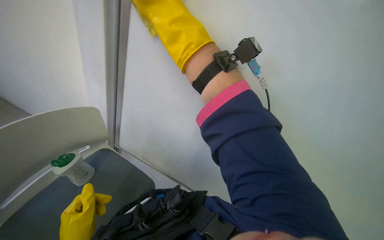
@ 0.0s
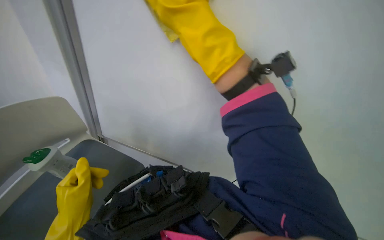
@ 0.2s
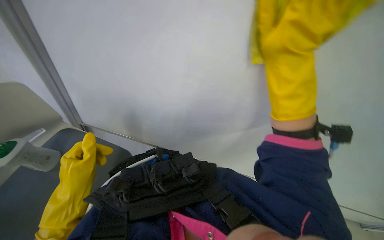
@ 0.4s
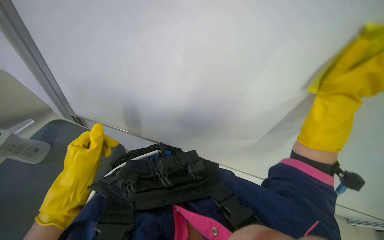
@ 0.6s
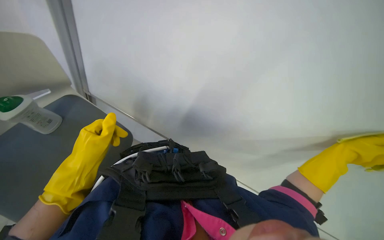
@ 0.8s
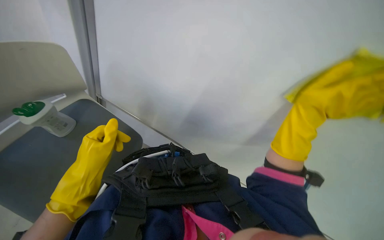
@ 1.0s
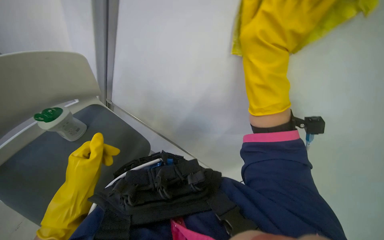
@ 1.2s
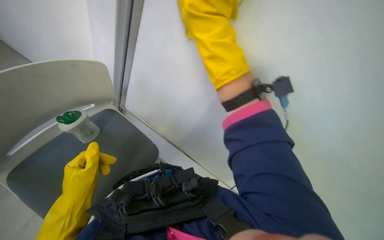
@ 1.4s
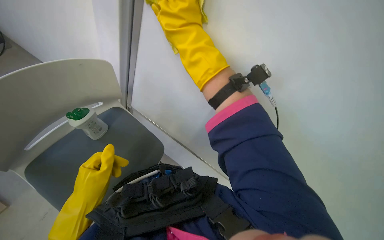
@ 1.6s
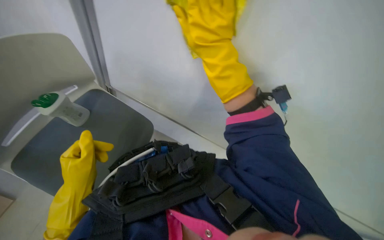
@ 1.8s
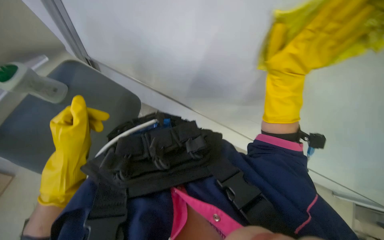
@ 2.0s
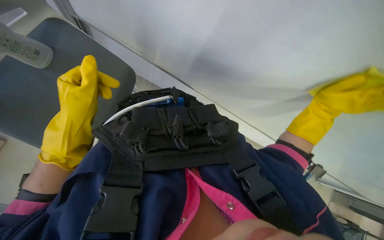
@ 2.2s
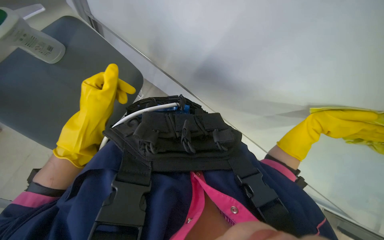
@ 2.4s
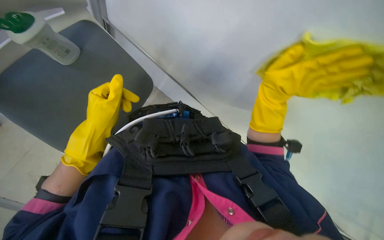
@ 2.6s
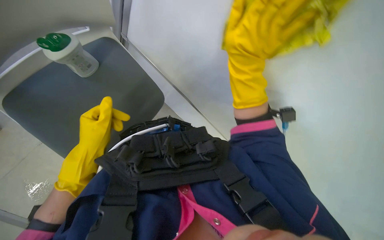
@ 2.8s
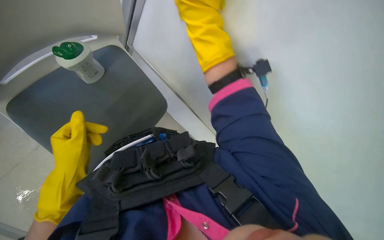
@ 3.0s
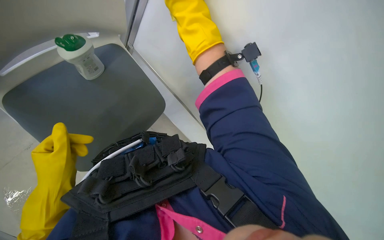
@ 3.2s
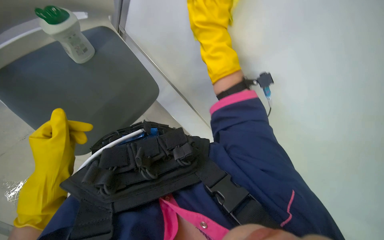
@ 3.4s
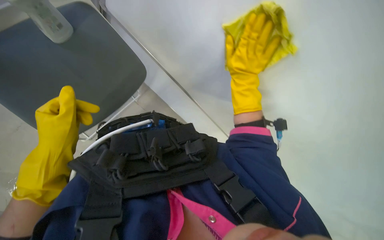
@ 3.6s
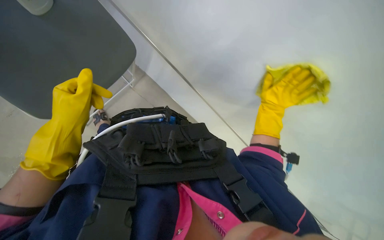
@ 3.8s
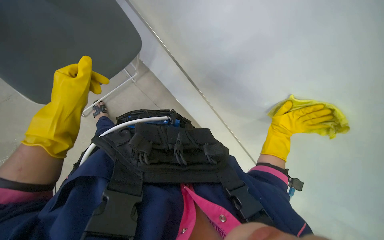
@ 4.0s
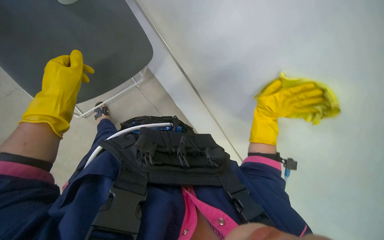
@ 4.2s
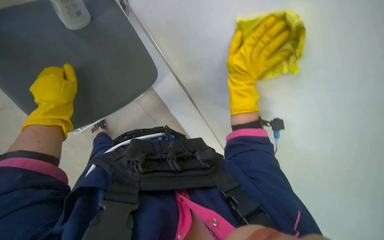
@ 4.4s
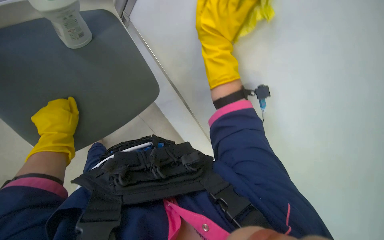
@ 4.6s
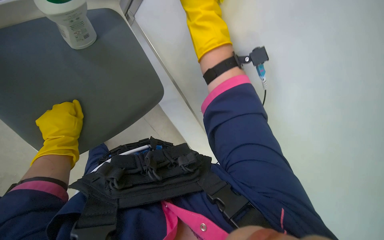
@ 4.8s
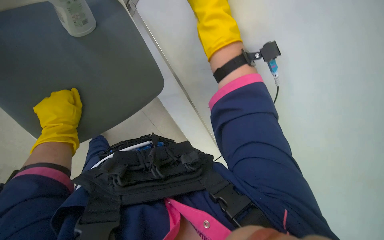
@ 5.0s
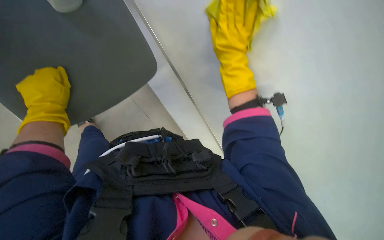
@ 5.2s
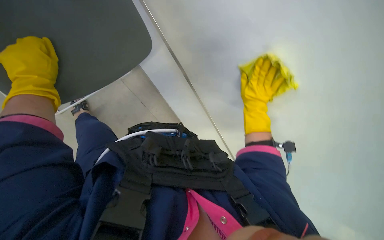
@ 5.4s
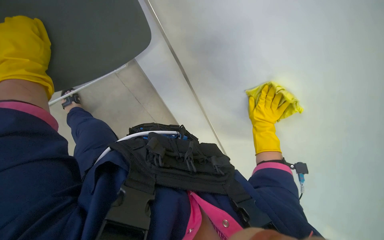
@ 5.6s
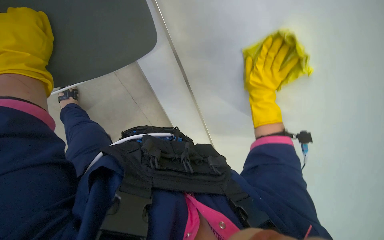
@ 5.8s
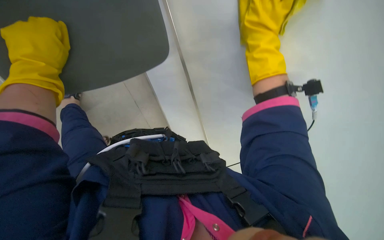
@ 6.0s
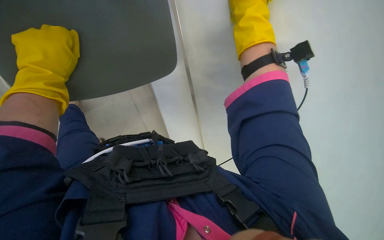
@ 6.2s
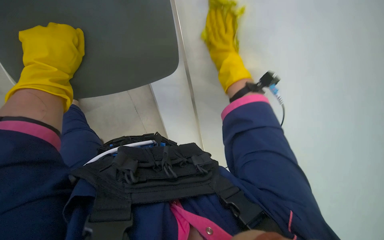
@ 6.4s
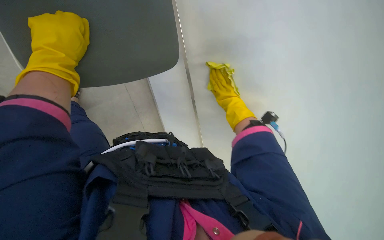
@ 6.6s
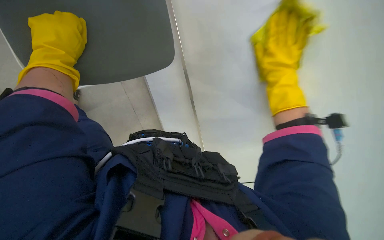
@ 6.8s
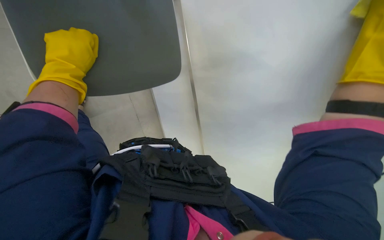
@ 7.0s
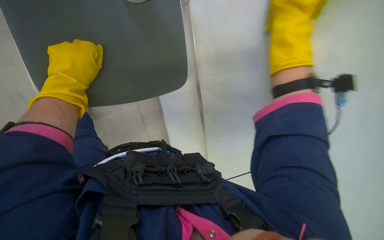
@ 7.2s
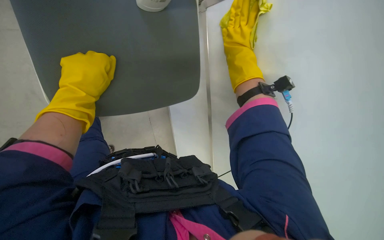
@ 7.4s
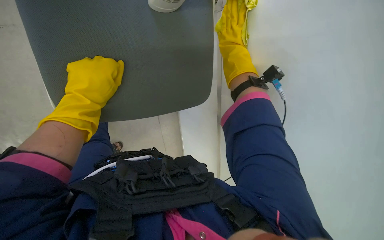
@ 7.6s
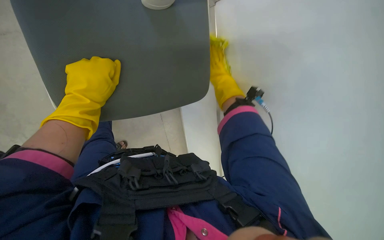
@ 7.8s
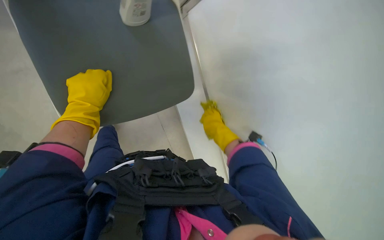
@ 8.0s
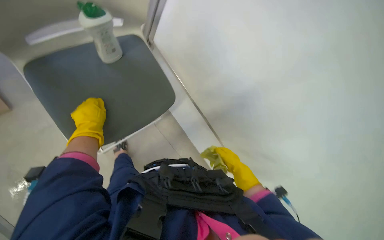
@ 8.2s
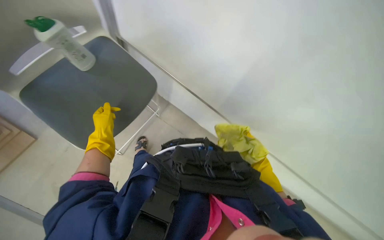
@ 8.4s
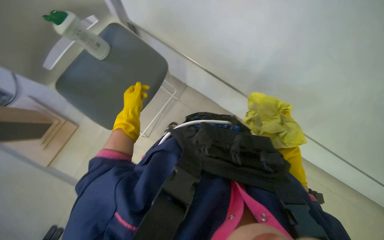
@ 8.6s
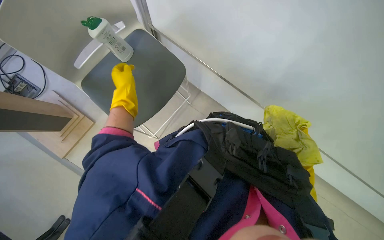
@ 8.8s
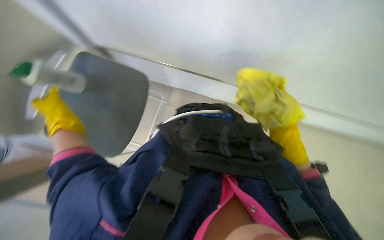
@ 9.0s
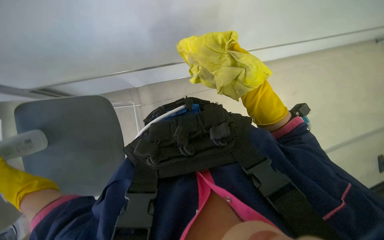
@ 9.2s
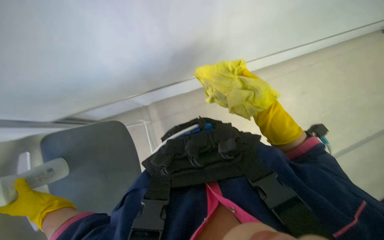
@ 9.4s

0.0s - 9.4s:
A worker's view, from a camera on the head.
Job: wiping surfaces.
The whole recording: Cleaning white cabinet/wall. The worker wipes the white cabinet and its metal rail with a yellow cloth.
1.6s - 3.2s: The head rotates about 25 degrees to the right. The view tips downward by roughly 15 degrees. Both hands move up the picture, some 15 cm. The right hand goes to the right and returns, some 30 cm each way.
3.2s - 4.8s: The wearer's head swings roughly 20 degrees to the left. The right hand reaches approximately 30 cm down the picture, then returns.
4.8s - 6.2s: The right hand travels down the picture and back again, some 30 cm each way.
6.2s - 7.8s: The right hand shifts some 10 cm farther from the camera, and moves some 20 cm to the right and comes back, while the left hand goes roughly 15 cm farther from the camera.
7.8s - 9.4s: The view pans to the left by approximately 25 degrees. The left hand goes approximately 25 cm nearer to the camera and down the picture. Meanwhile the right hand travels down the picture and back again, approximately 25 cm each way.

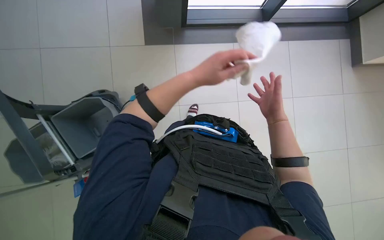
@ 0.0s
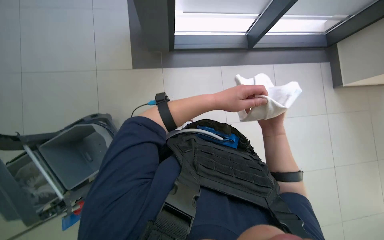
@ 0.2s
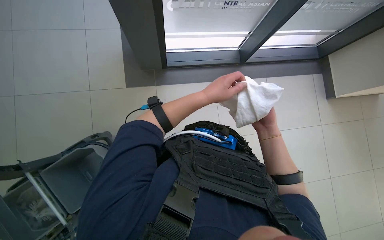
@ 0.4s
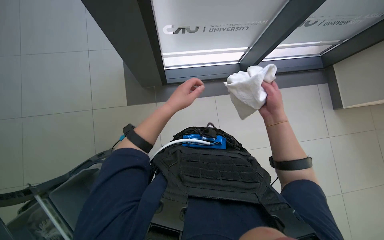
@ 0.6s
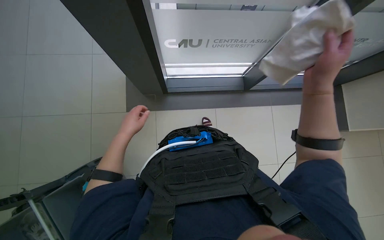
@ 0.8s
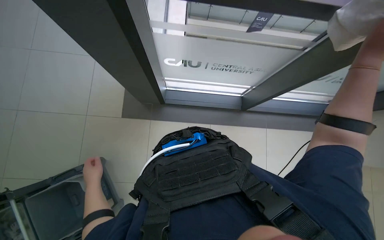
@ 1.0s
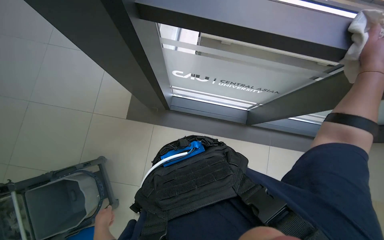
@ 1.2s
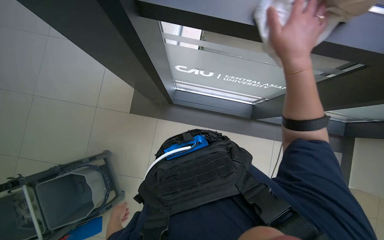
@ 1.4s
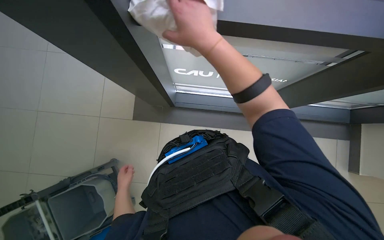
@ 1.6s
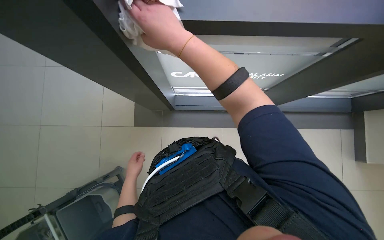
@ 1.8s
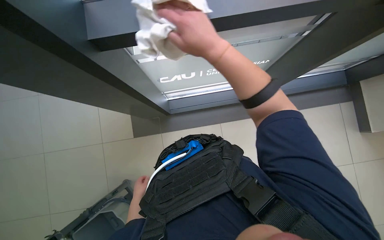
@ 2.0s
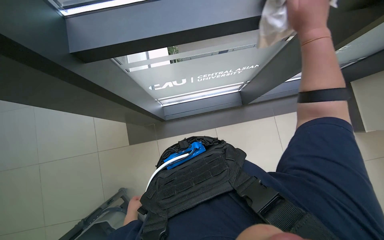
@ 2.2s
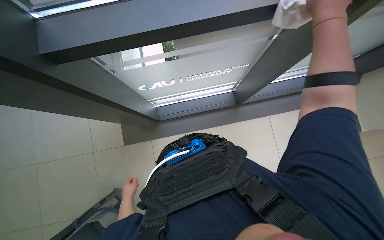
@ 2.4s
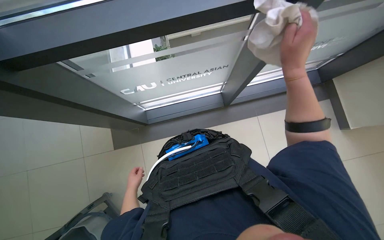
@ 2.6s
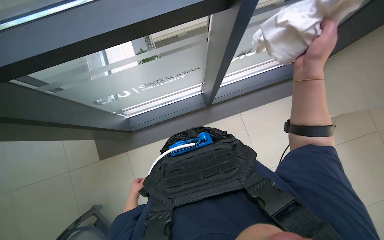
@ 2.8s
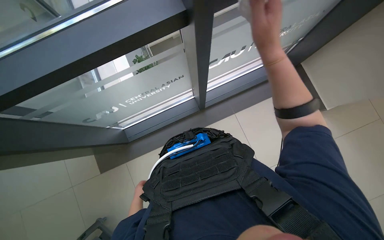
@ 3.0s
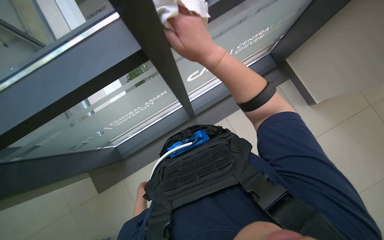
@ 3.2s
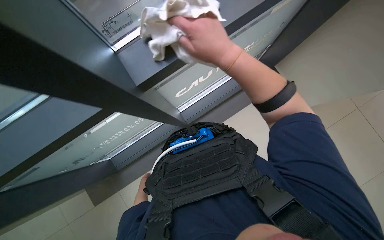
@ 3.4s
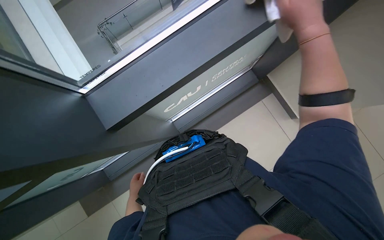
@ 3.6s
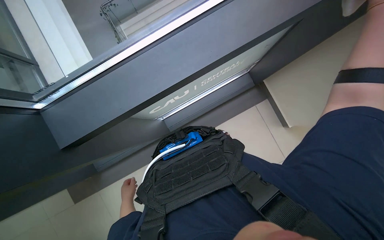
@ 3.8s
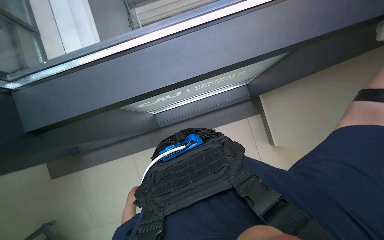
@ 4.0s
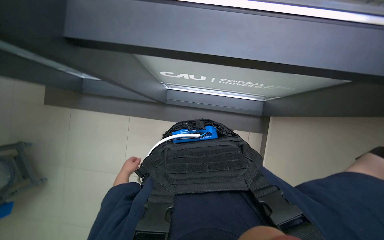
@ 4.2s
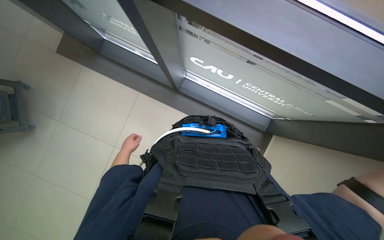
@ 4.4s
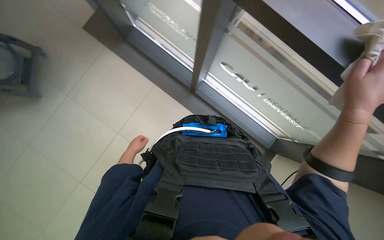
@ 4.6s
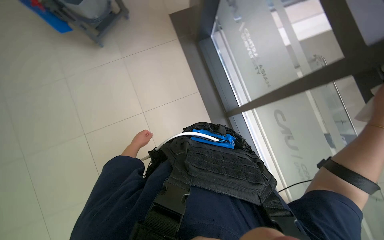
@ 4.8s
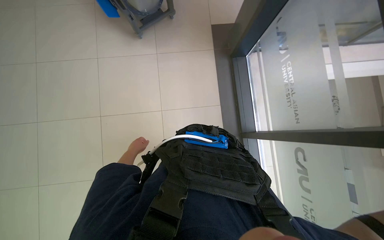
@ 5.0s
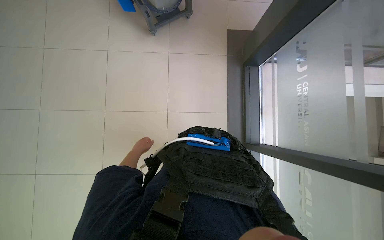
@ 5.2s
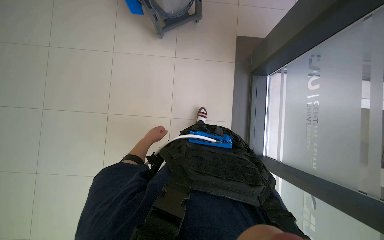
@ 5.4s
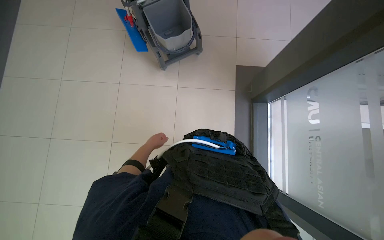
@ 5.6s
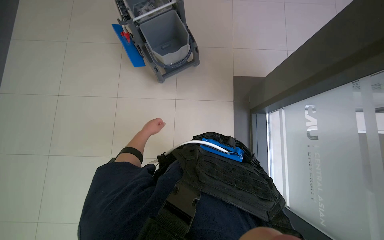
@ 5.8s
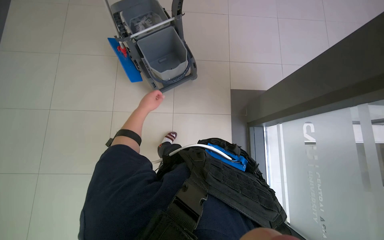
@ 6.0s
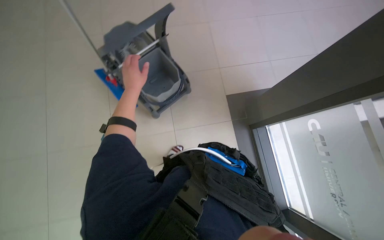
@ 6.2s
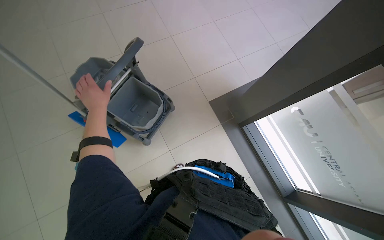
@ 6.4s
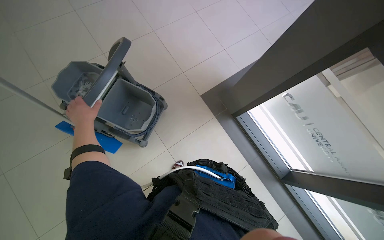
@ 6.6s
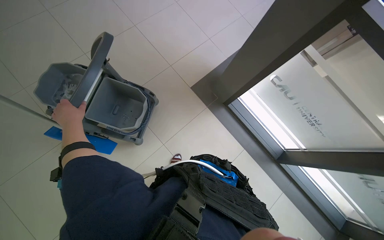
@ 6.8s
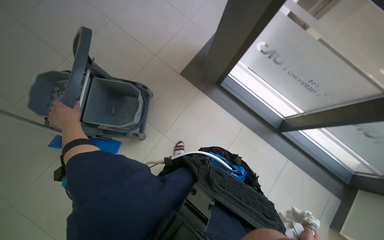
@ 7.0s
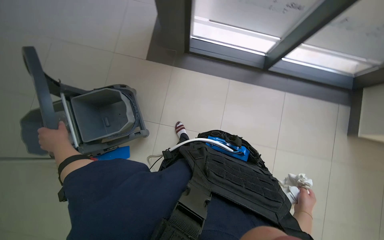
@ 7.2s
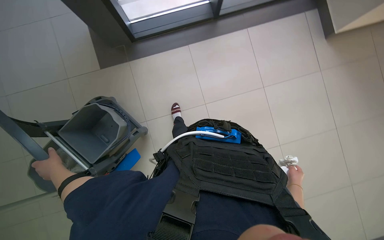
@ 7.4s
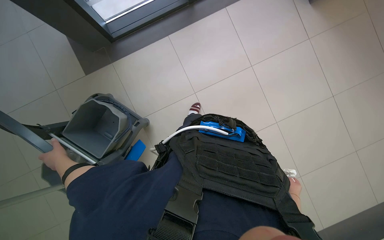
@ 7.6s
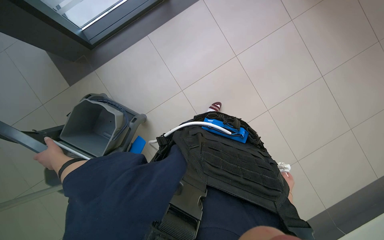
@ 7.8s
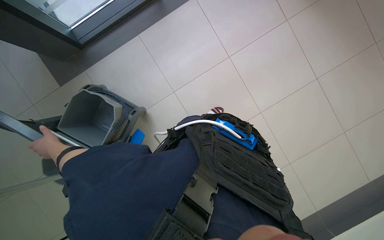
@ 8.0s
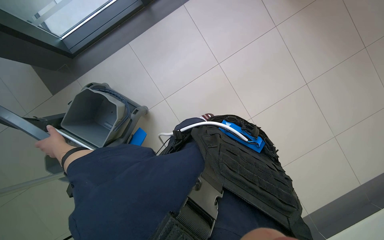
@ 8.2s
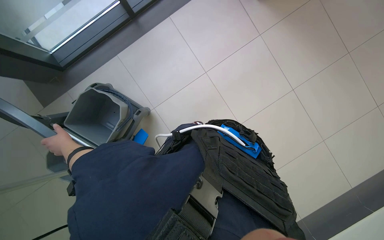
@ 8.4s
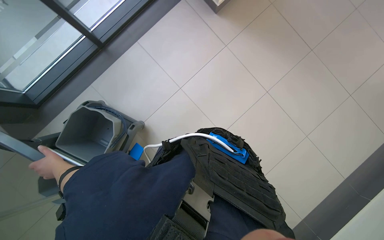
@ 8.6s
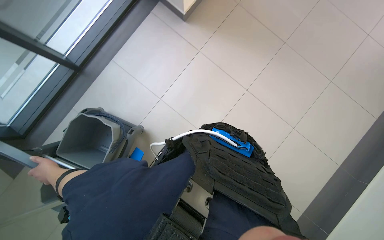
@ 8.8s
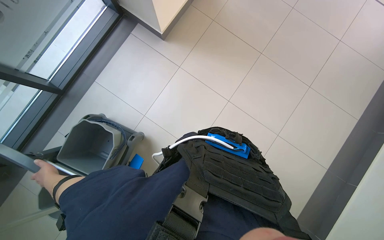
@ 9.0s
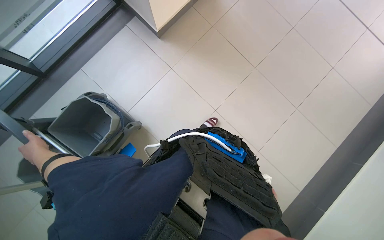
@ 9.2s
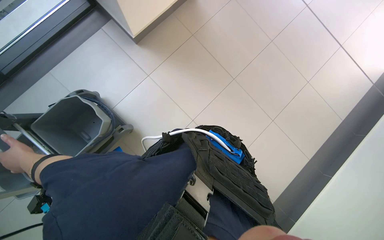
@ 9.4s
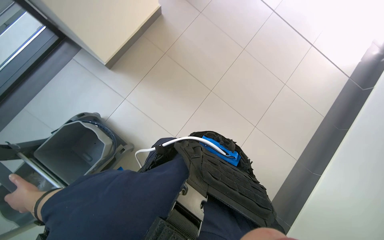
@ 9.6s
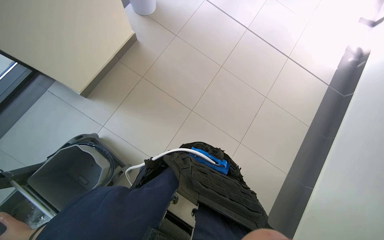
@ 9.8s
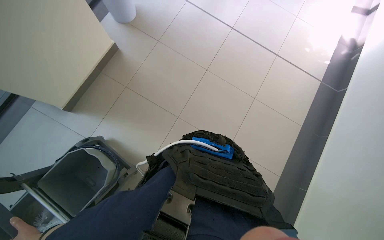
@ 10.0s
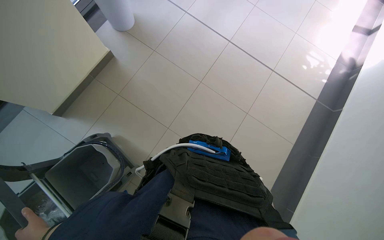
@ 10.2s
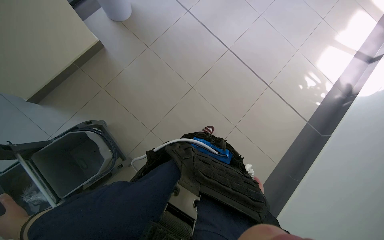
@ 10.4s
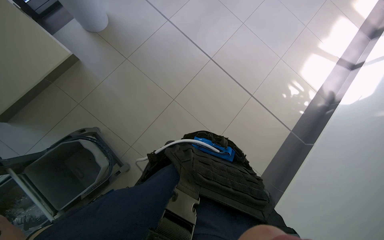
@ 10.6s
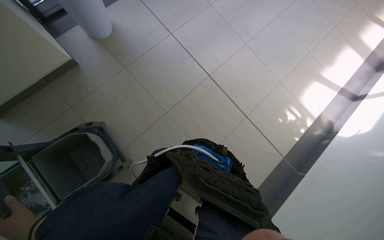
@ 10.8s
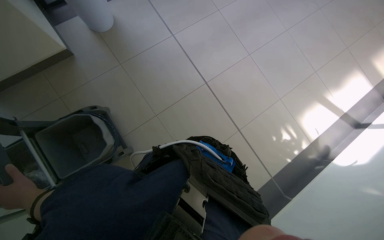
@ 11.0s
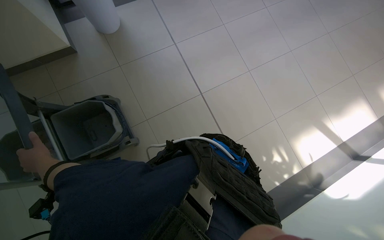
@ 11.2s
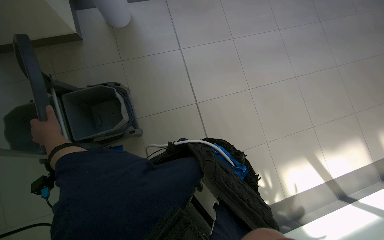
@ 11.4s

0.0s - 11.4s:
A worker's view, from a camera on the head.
Job: wiping surfaces.
The whole recording: Wiping glass partition. The worker wipes the glass partition with a white cloth.
0.0s - 1.4s: The camera pitches upward, by roughly 25 degrees.
1.4s - 2.8s: The wearer's head swings roughly 35 degrees to the right. The left hand swings up and down the picture, approximately 15 cm each way, with 2 reversals; the right hand heads down the picture and nearer to the camera, covering roughly 15 cm, and reaches about 20 cm to the left, then returns.
2.8s - 4.2s: The left hand travels up the picture by about 10 cm.
4.2s - 5.6s: The scene rotates clockwise by some 35 degrees.
7.2s - 8.6s: The scene rotates counterclockwise by some 25 degrees.
8.6s - 10.0s: The wearer looks about 15 degrees further upward.
10.0s - 11.4s: The wearer looks about 15 degrees further upward. The scene rotates clockwise by roughly 35 degrees.
